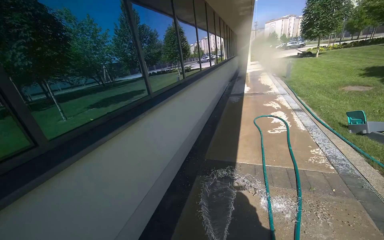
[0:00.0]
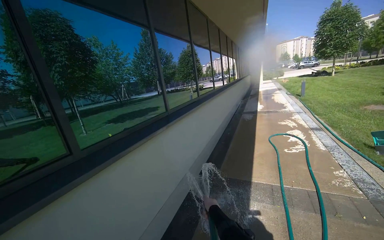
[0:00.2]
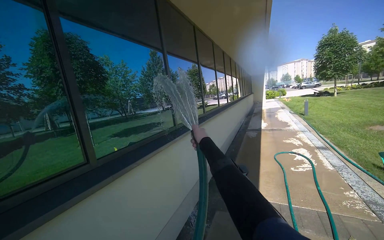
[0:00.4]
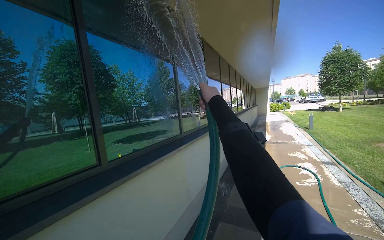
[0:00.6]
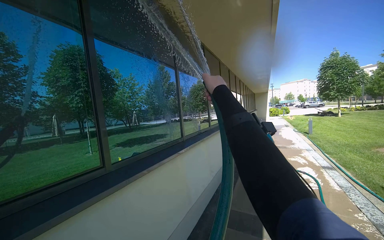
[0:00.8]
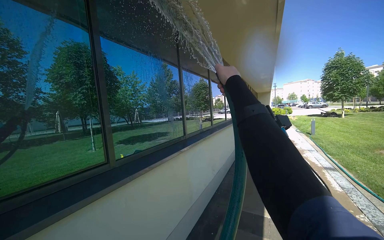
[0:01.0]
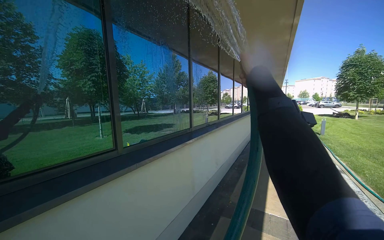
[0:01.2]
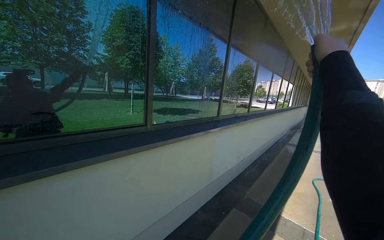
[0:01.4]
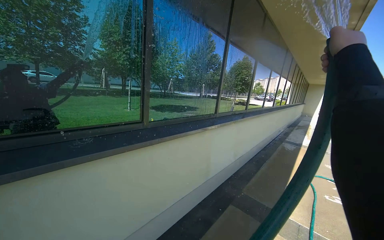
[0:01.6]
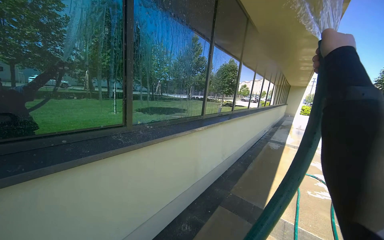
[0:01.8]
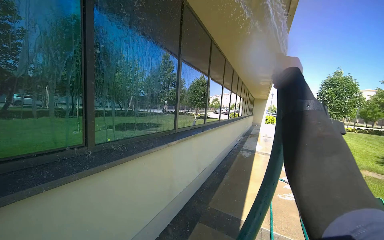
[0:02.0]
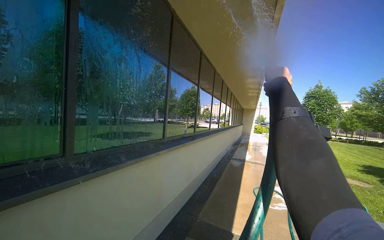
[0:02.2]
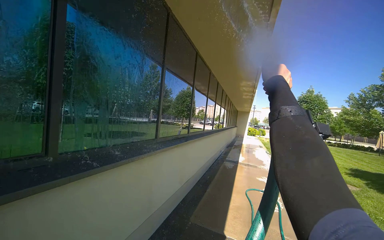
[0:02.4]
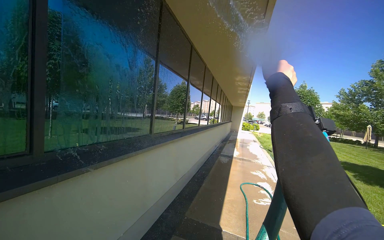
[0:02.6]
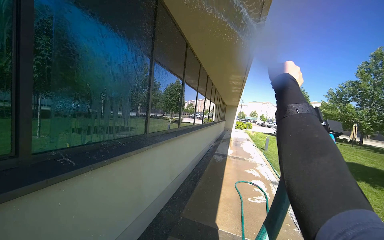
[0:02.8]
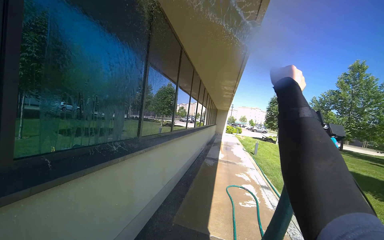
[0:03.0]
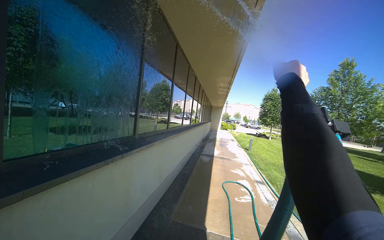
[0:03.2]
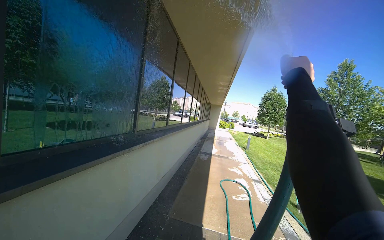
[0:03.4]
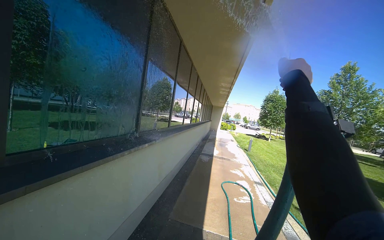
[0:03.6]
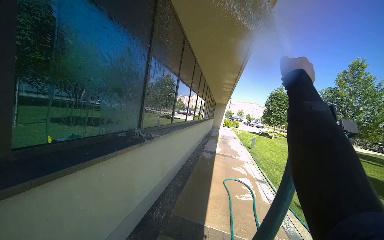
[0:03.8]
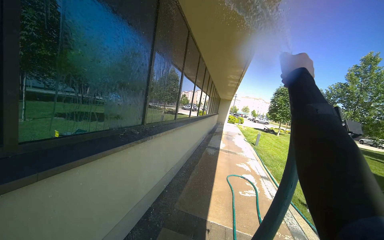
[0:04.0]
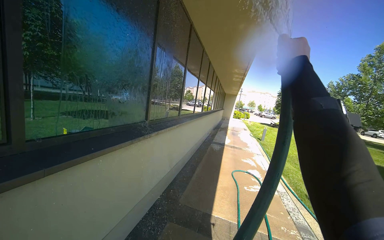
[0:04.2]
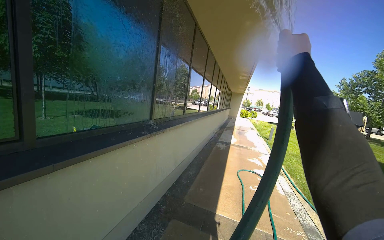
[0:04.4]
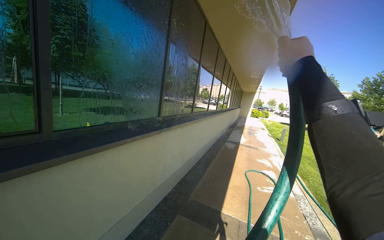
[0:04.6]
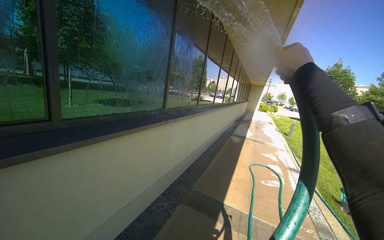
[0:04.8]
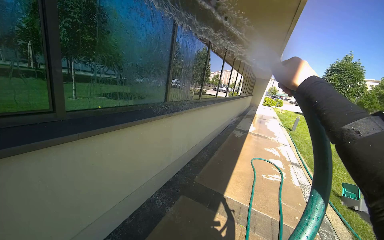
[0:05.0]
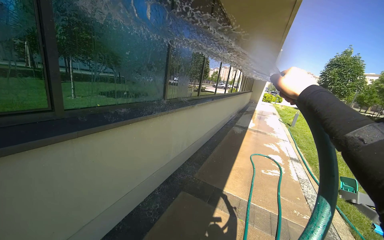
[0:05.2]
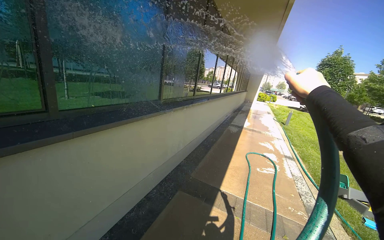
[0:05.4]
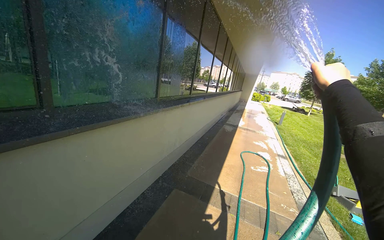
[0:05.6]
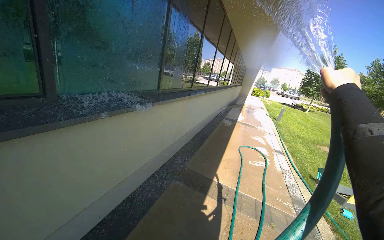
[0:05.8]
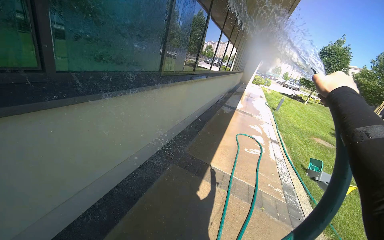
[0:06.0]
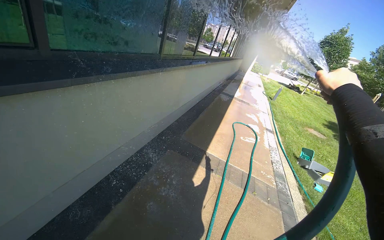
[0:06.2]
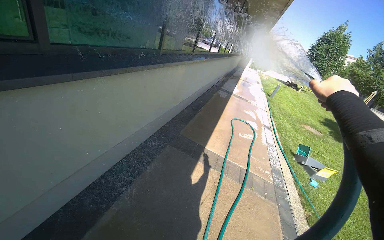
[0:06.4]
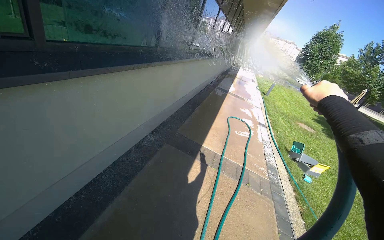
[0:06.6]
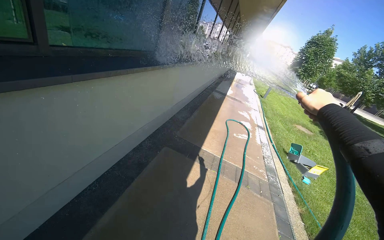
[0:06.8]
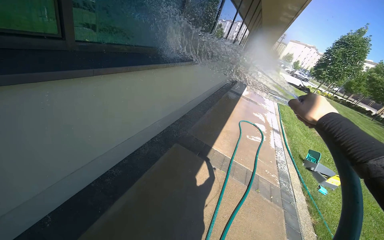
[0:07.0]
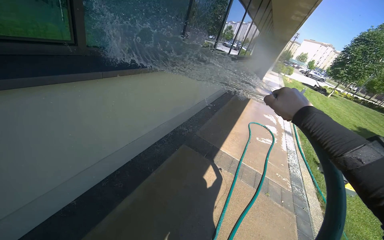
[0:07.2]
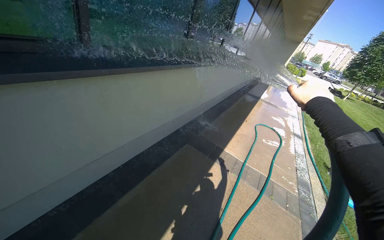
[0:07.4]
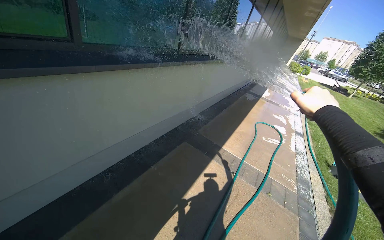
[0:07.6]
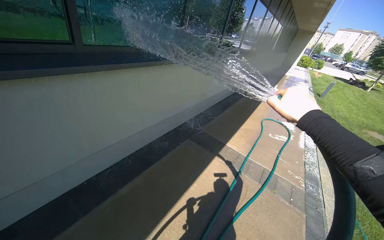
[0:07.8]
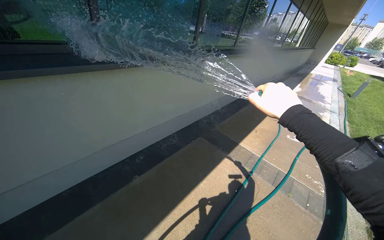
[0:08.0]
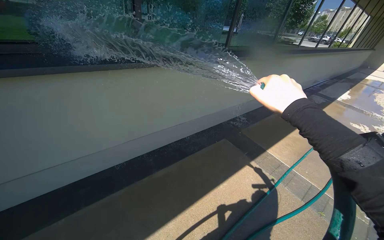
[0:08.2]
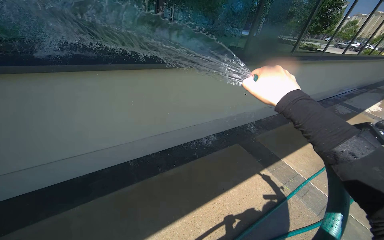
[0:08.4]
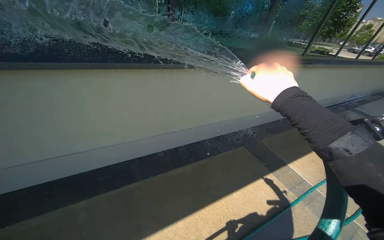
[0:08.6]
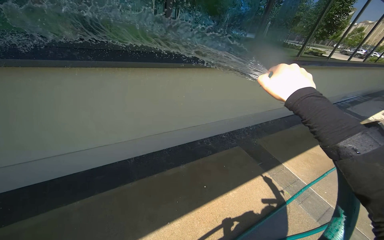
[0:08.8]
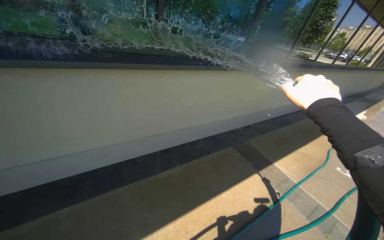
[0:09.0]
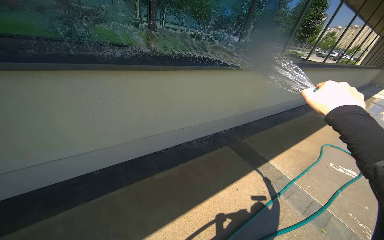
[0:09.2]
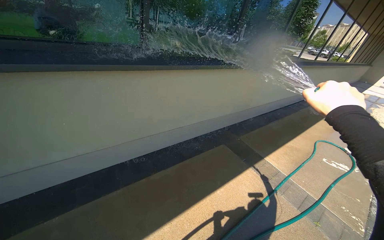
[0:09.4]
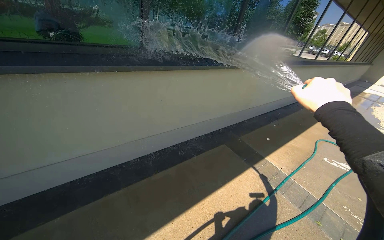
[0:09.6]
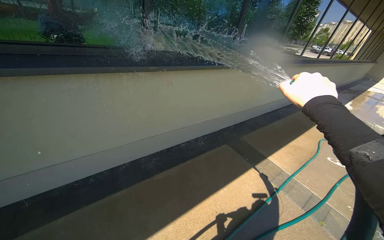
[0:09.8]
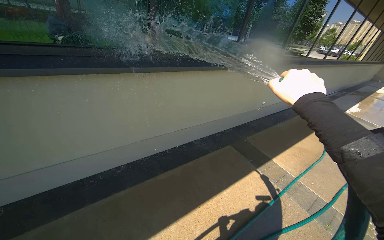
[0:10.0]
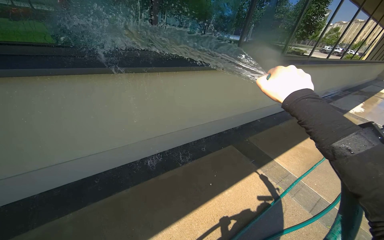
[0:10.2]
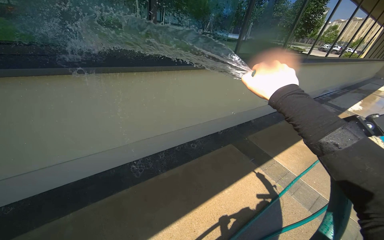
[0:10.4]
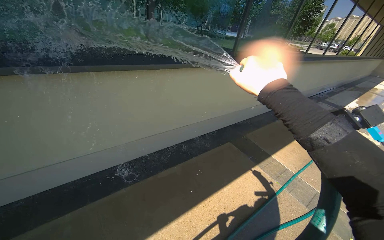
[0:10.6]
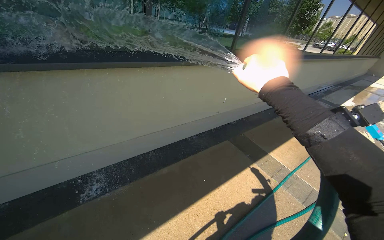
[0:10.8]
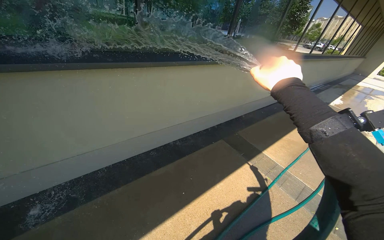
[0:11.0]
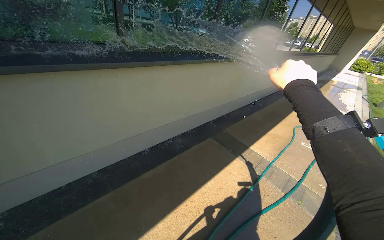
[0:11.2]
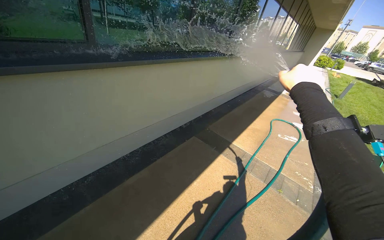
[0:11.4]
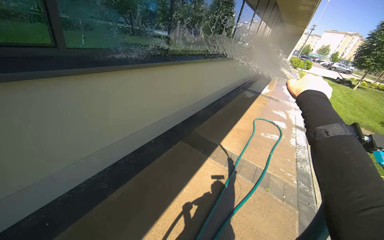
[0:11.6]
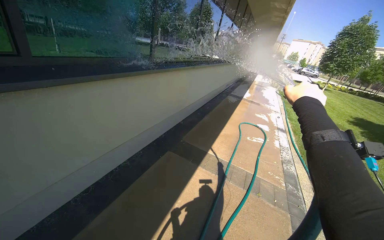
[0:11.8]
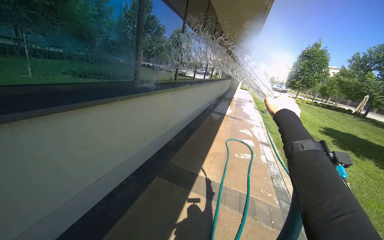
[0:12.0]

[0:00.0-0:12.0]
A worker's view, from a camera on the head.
Job: cleaning windows.
The whole recording: Spraying water on building windows. The worker sprays water onto the building windows with a hose.
0:00.0 to 0:01.6: The head turns to the left by about 25 degrees.
0:01.6 to 0:03.0: The view pans to the right by about 25 degrees. The right hand heads farther from the camera, covering some 25 cm.
0:03.0 to 0:04.4: The right hand heads to the left, covering roughly 15 cm.
0:04.4 to 0:06.0: The wearer looks approximately 15 degrees further downward. The right hand shifts some 20 cm down the picture and to the right.
0:07.6 to 0:09.0: The head rotates about 25 degrees to the left. The right hand is displaced to the left by approximately 15 cm.
0:10.4 to 0:12.0: The head turns to the right by approximately 35 degrees.

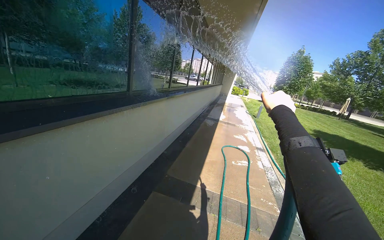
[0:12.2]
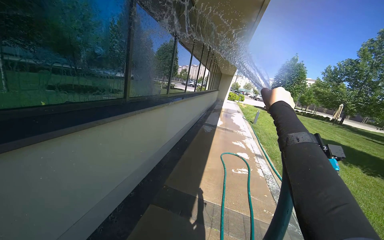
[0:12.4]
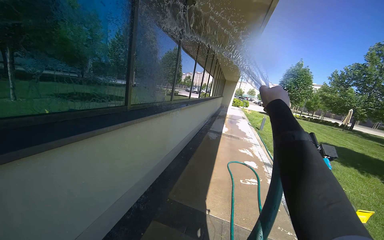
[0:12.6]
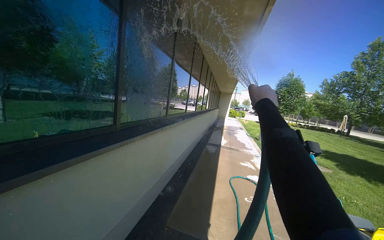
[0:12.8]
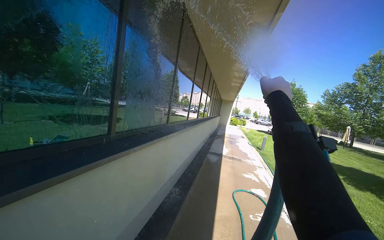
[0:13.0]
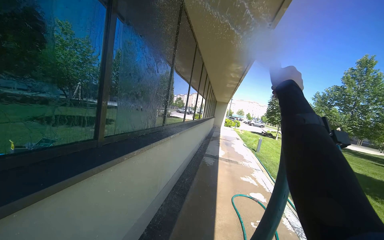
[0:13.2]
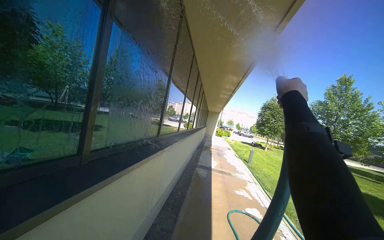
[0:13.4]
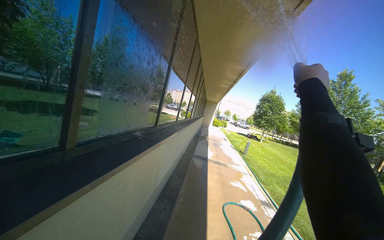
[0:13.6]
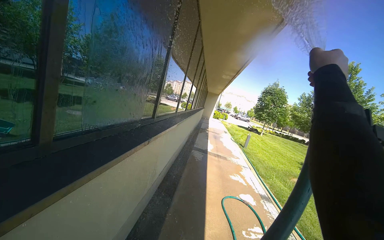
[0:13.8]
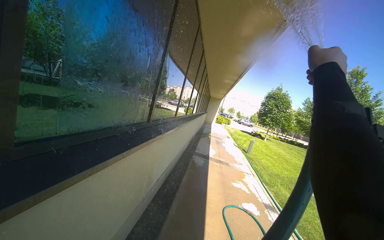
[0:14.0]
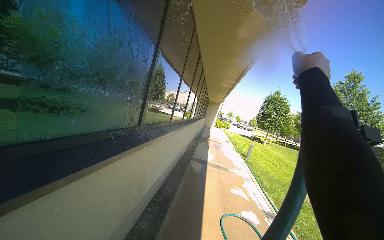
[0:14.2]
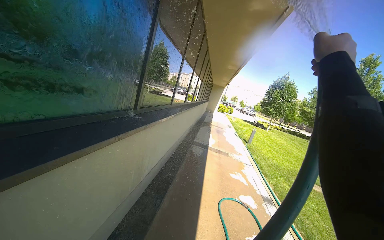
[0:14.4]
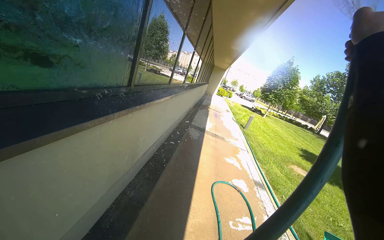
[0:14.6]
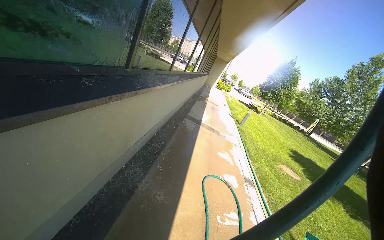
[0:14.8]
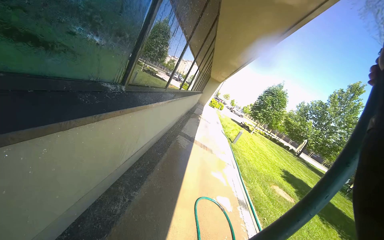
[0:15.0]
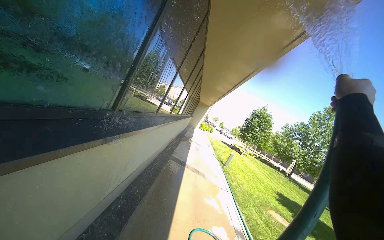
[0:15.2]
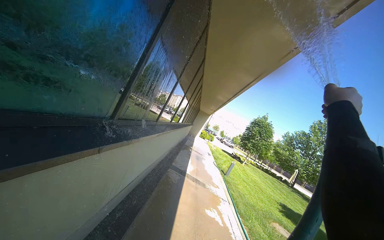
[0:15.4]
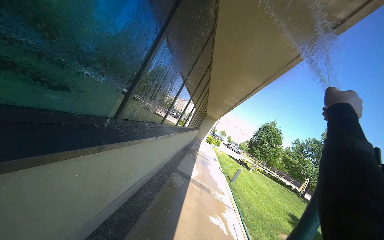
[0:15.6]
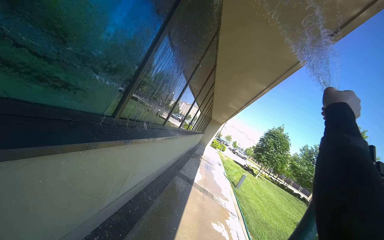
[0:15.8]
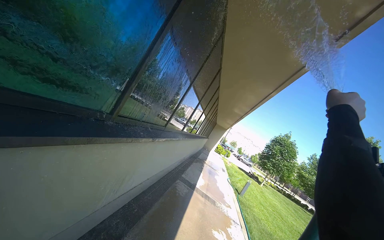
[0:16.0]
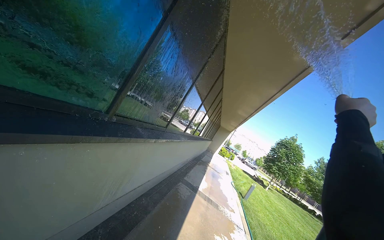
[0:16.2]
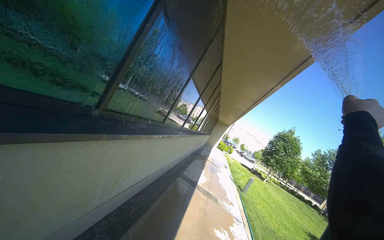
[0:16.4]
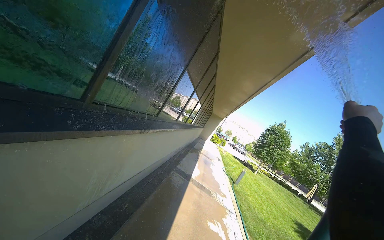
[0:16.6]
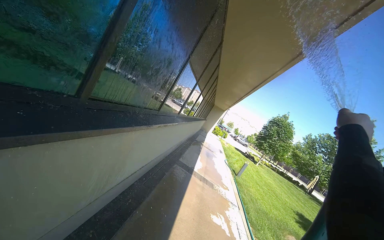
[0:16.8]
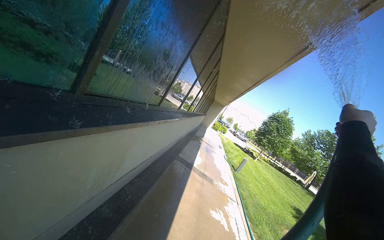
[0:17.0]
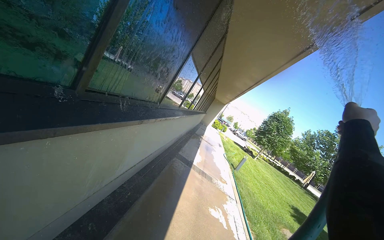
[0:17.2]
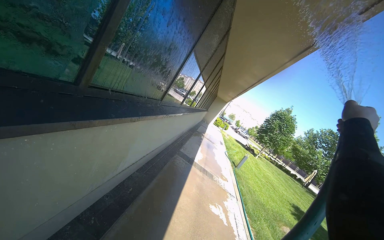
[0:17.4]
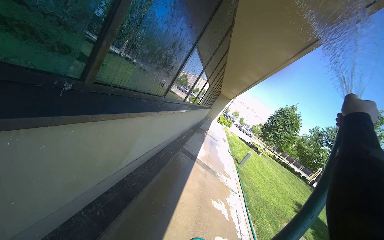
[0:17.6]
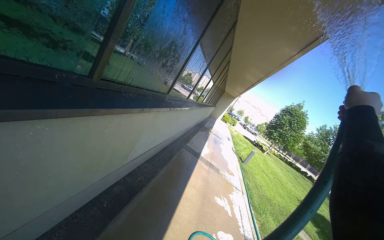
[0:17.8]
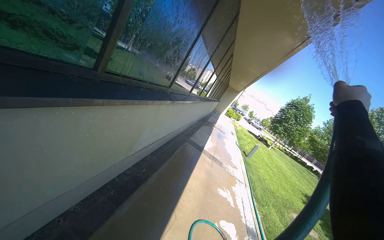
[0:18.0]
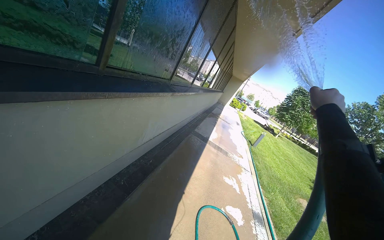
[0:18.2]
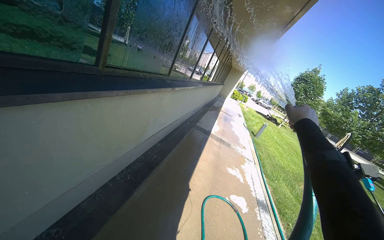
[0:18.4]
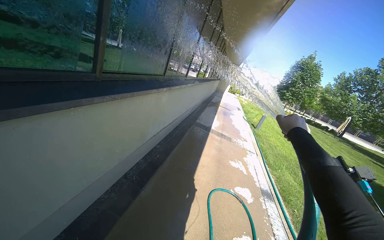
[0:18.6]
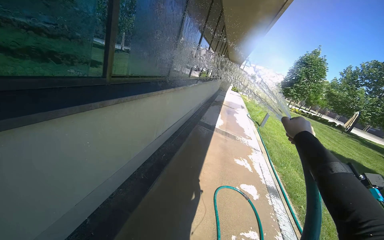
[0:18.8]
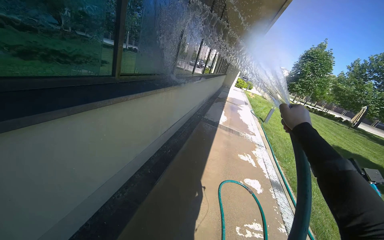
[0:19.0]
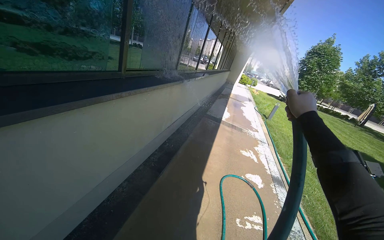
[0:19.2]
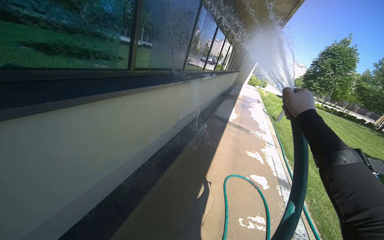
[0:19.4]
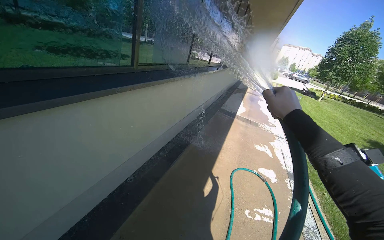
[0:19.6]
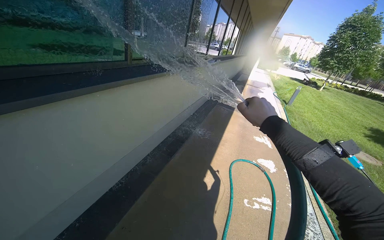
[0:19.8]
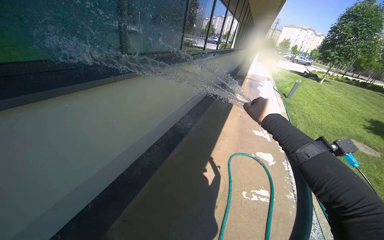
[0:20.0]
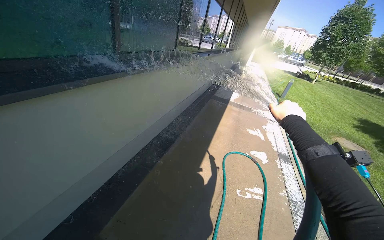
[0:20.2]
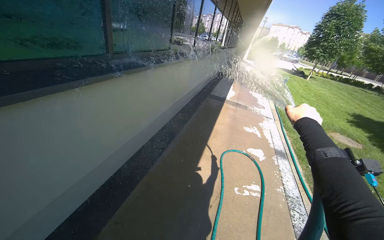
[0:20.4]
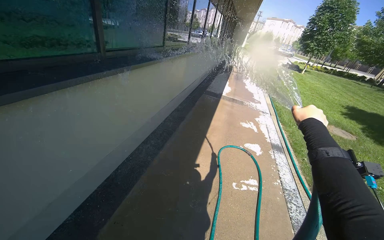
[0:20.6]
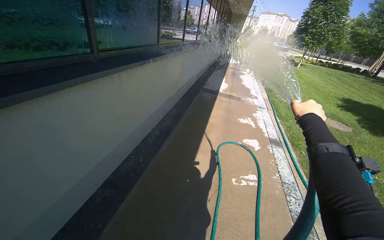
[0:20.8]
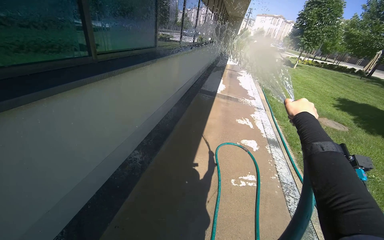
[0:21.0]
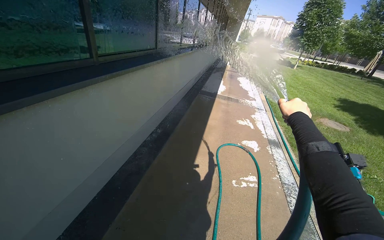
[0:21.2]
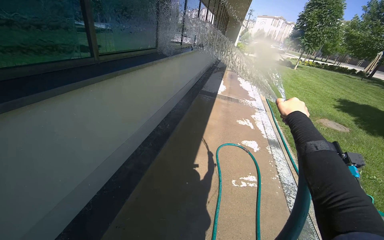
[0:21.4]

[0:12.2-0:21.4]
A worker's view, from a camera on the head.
Job: cleaning windows.
The whole recording: Spraying water on building windows. The worker sprays water onto the building windows with a hose.
0:12.2 to 0:13.8: The head travels approximately 1 m.
0:13.8 to 0:15.2: The head travels approximately 60 cm.
0:15.2 to 0:16.8: The camera travels some 40 cm.
0:19.8 to 0:21.4: The right hand moves to the right, roughly 20 cm.
